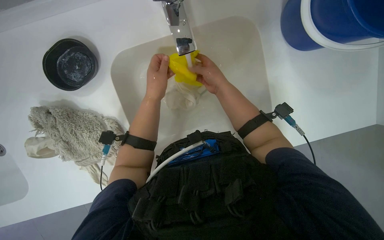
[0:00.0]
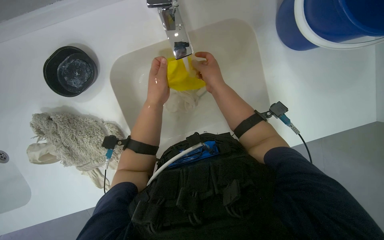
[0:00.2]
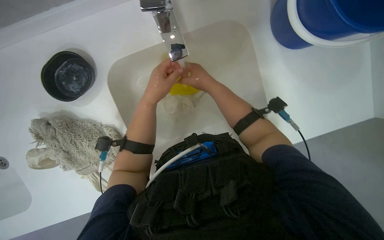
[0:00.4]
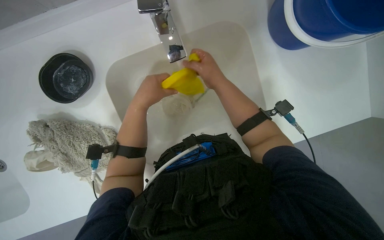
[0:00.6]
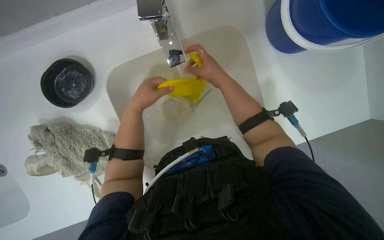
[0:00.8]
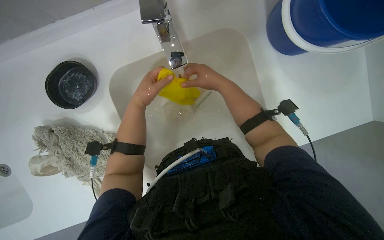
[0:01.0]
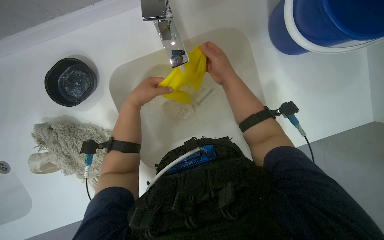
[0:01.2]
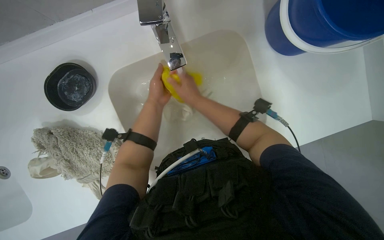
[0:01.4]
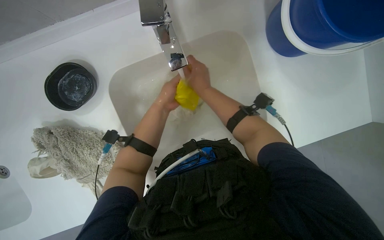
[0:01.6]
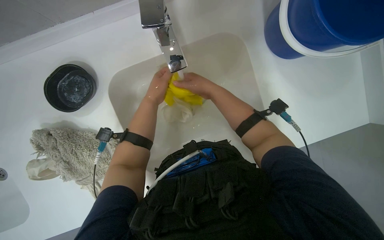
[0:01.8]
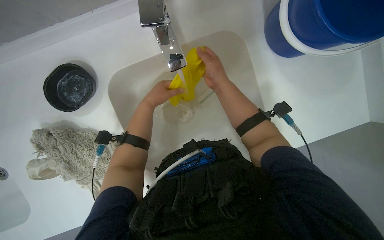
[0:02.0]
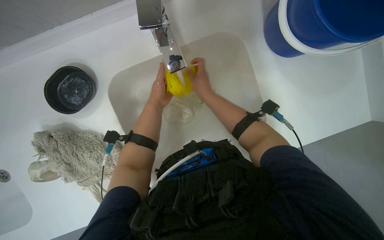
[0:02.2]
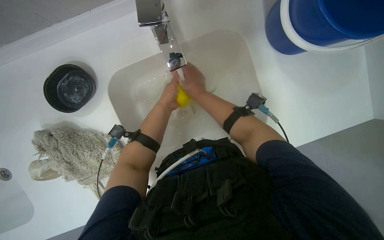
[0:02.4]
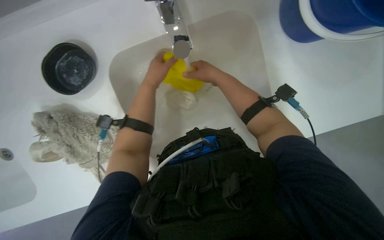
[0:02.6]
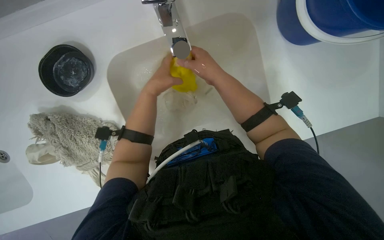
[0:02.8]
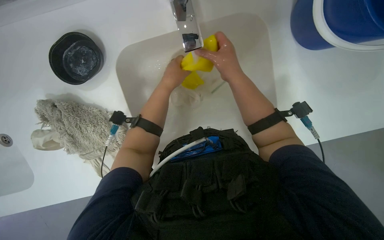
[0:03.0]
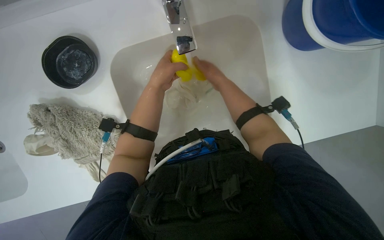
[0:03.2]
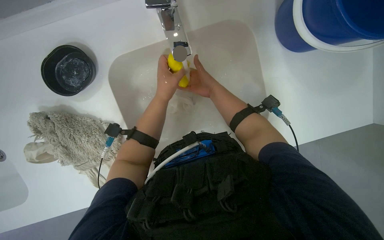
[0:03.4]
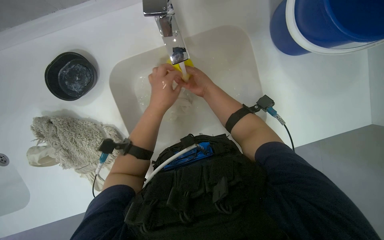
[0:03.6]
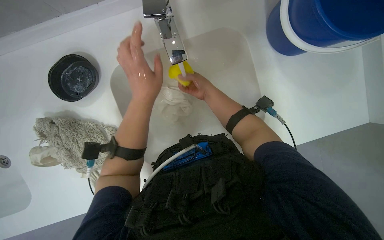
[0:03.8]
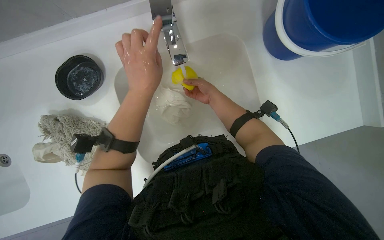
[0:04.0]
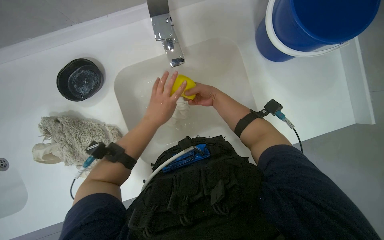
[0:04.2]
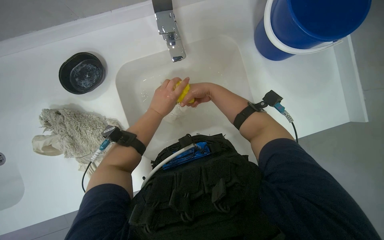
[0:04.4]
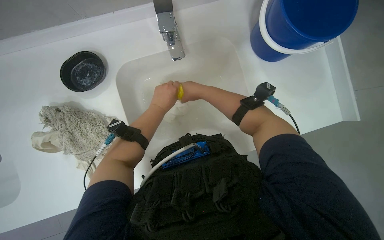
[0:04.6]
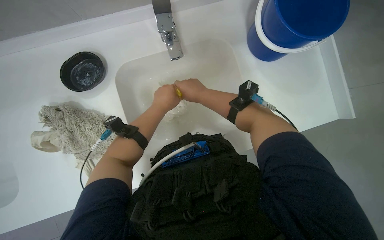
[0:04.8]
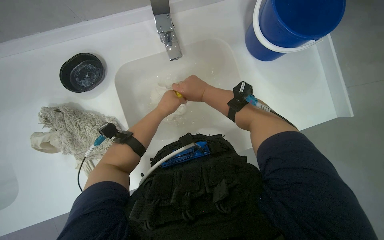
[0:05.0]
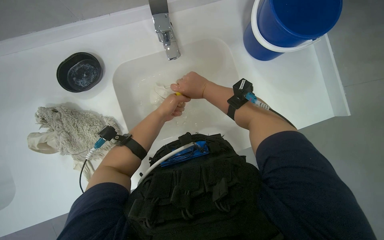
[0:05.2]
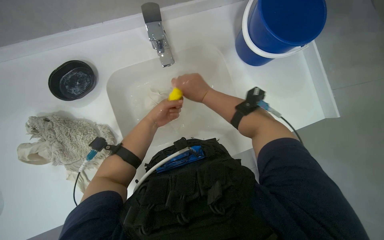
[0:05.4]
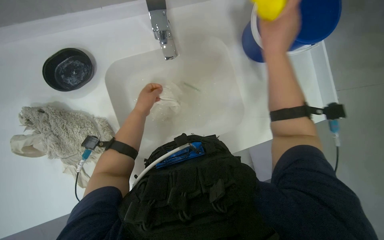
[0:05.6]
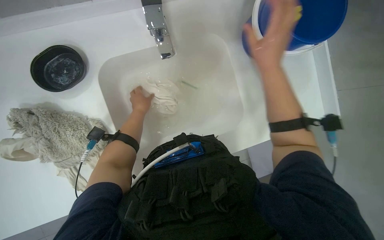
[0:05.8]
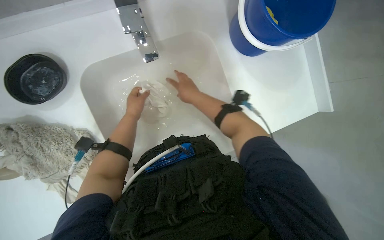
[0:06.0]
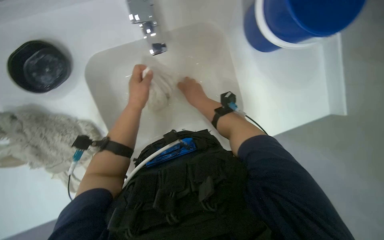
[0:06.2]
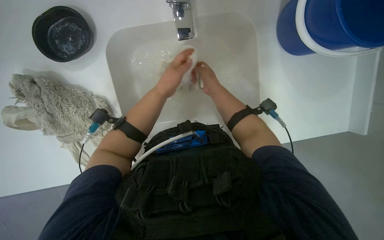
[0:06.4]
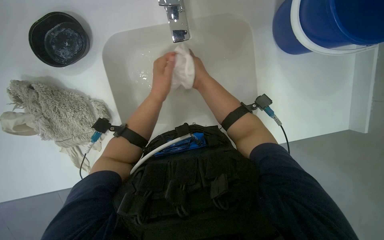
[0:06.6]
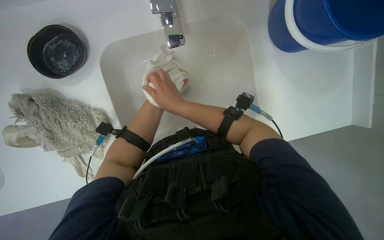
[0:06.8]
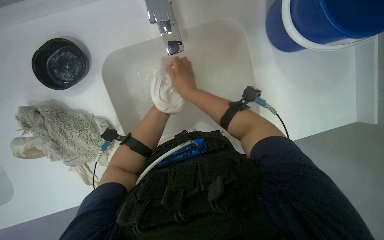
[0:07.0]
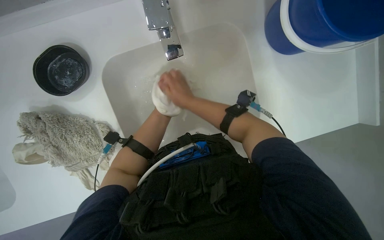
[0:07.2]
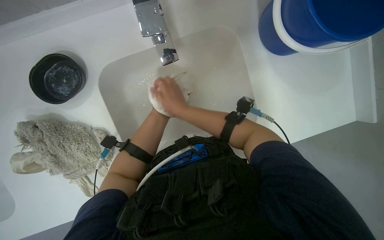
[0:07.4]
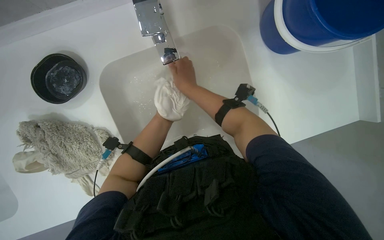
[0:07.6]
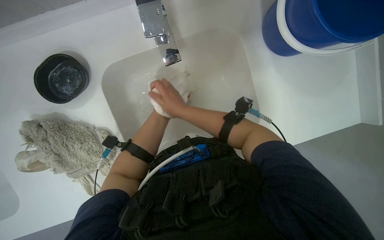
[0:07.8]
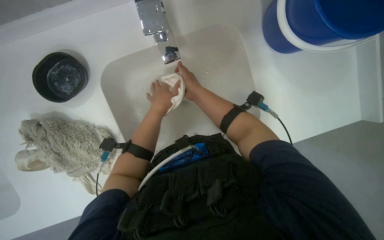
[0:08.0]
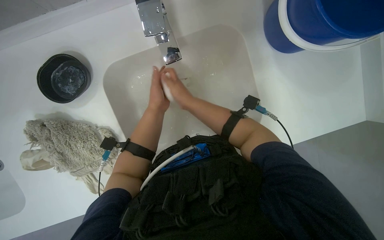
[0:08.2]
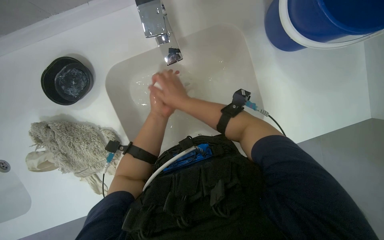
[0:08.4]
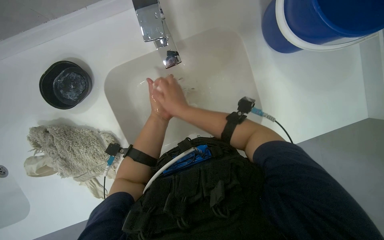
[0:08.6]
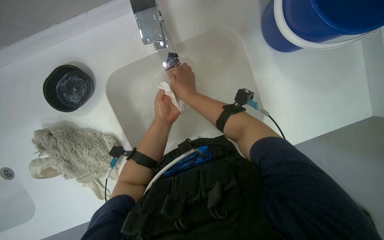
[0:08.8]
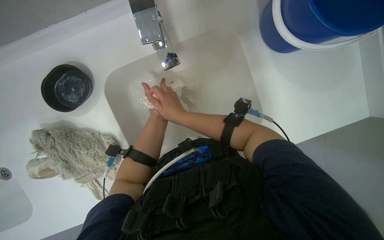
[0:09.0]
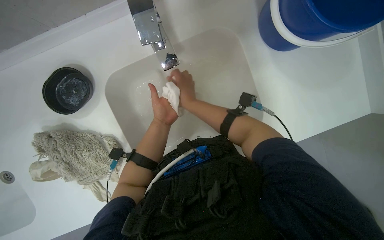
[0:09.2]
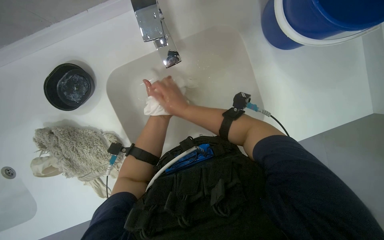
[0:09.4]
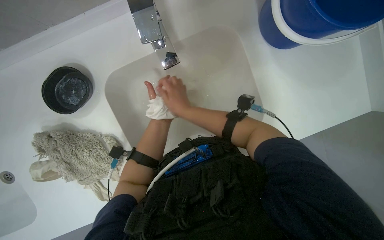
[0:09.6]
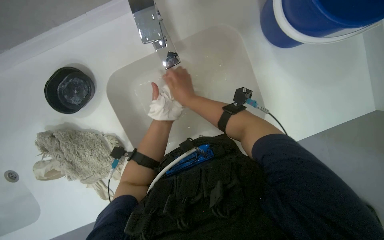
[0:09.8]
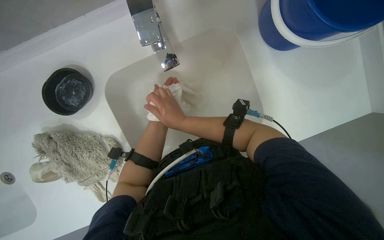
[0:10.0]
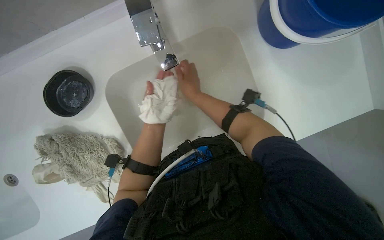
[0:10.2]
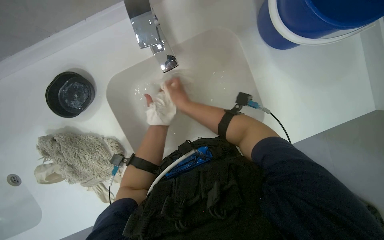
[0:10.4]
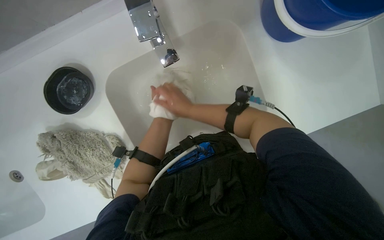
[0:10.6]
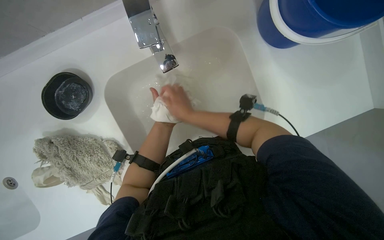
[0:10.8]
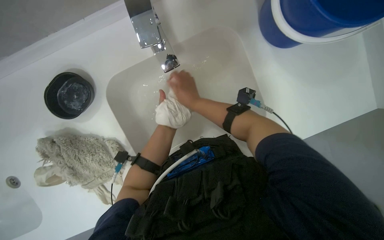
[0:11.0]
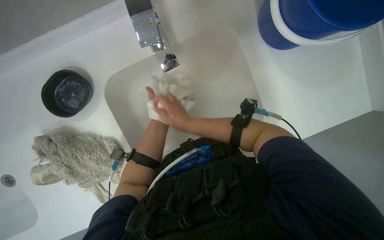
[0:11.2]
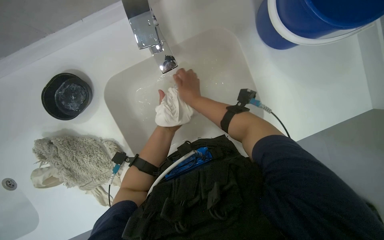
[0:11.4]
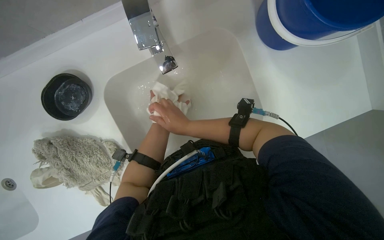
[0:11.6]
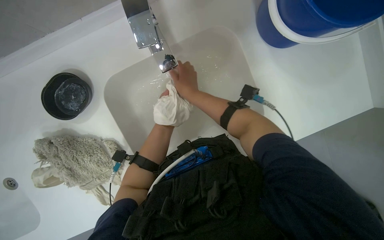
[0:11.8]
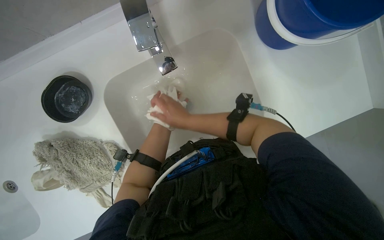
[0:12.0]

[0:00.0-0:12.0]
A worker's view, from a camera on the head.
Job: preparing cleaning supplies.
The whole recording: Washing cleaning cloths and sponges. The worker washes a yellow sponge and a white cloth under the running water in the sink.
0:01.6 to 0:03.0: The hands are busy where they are.
0:04.4 to 0:06.0: The left hand goes roughly 10 cm farther from the camera.
0:09.0 to 0:10.4: The hands make small movements and keep their place.

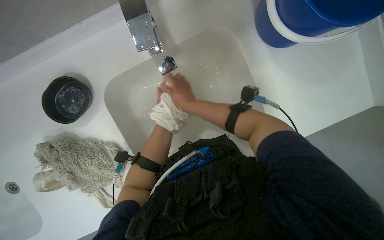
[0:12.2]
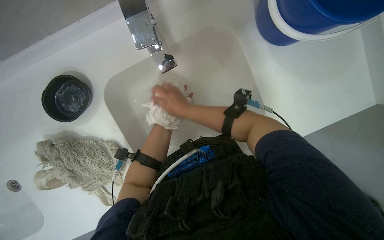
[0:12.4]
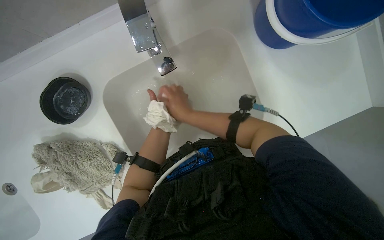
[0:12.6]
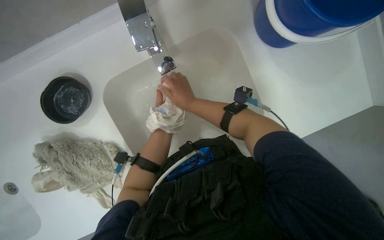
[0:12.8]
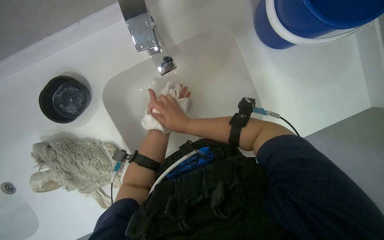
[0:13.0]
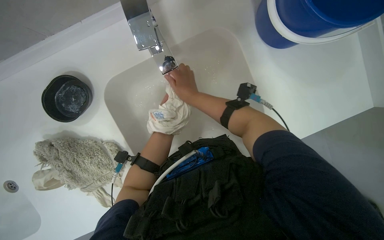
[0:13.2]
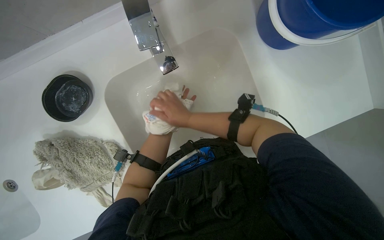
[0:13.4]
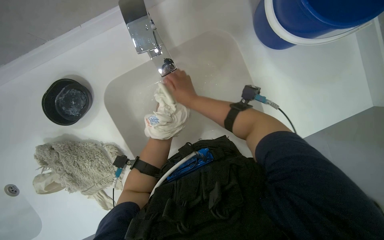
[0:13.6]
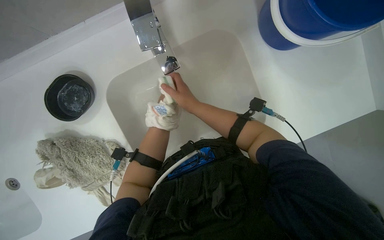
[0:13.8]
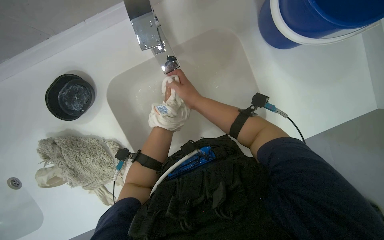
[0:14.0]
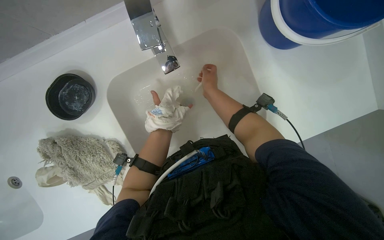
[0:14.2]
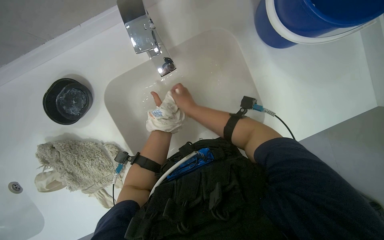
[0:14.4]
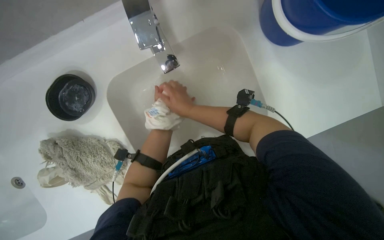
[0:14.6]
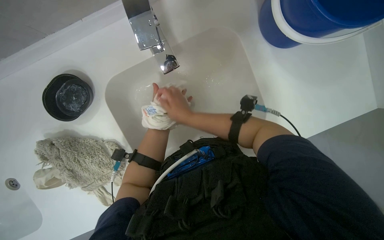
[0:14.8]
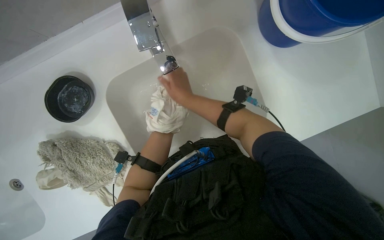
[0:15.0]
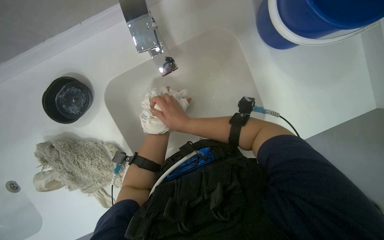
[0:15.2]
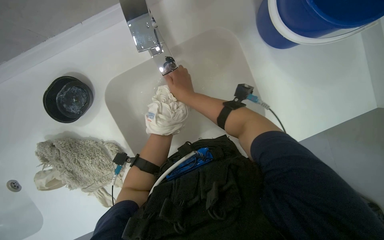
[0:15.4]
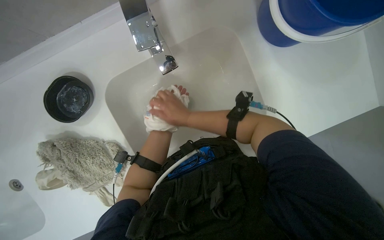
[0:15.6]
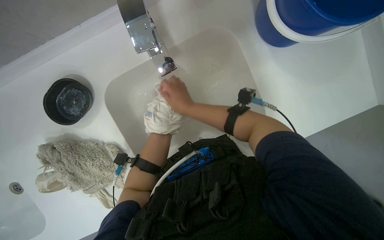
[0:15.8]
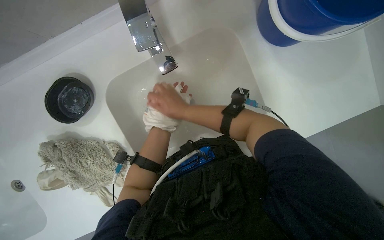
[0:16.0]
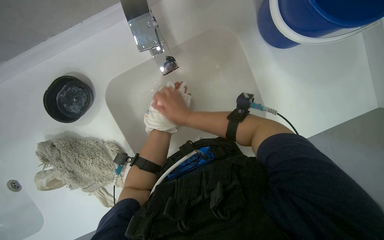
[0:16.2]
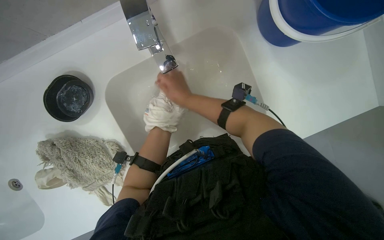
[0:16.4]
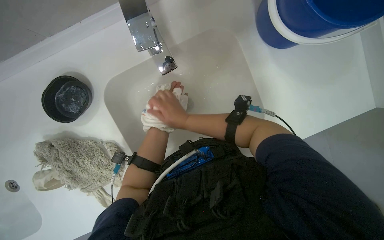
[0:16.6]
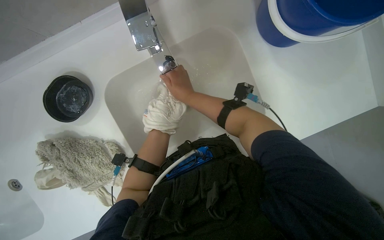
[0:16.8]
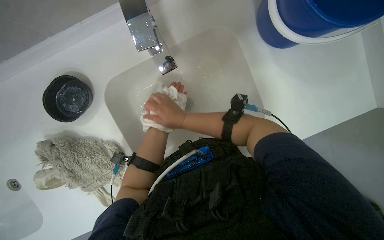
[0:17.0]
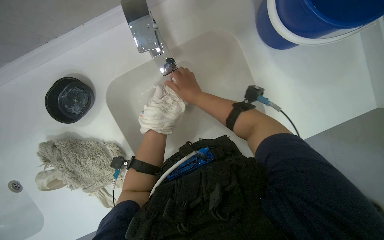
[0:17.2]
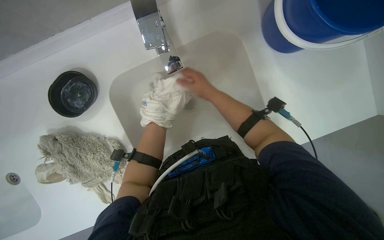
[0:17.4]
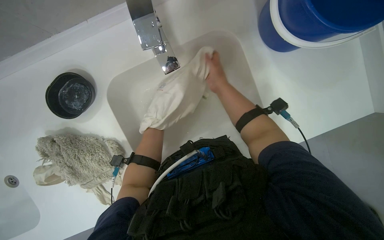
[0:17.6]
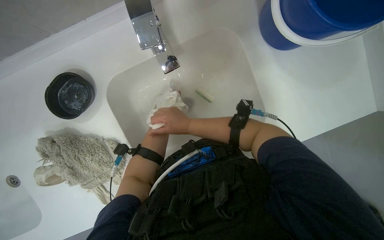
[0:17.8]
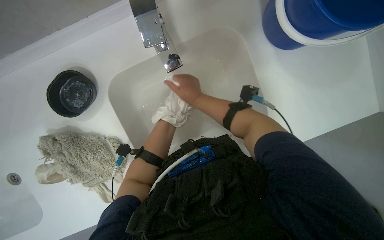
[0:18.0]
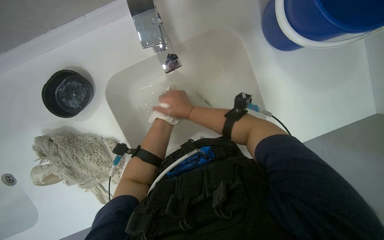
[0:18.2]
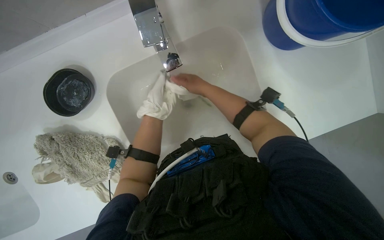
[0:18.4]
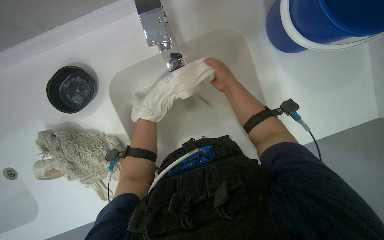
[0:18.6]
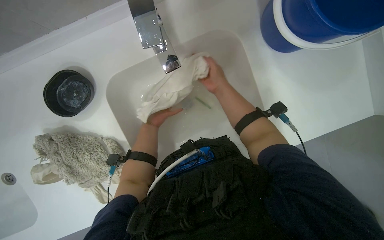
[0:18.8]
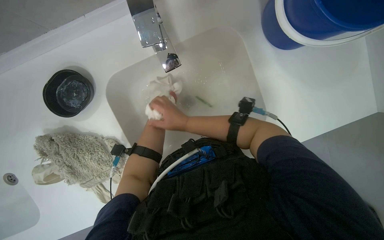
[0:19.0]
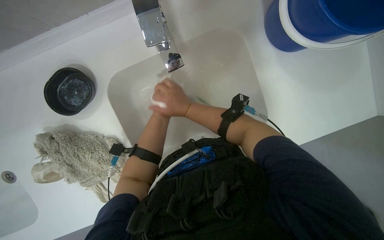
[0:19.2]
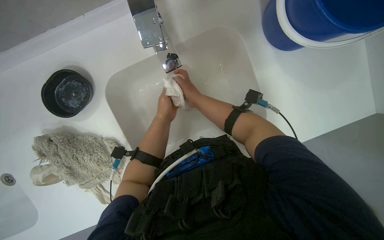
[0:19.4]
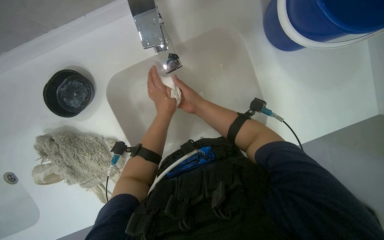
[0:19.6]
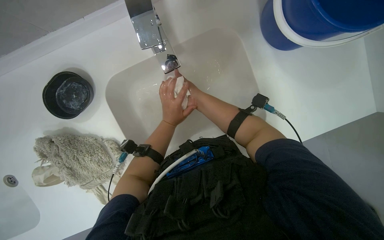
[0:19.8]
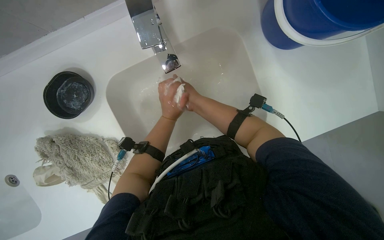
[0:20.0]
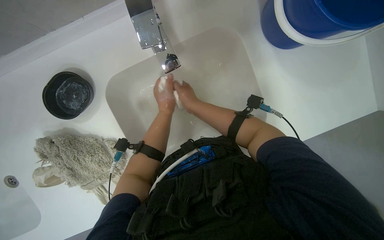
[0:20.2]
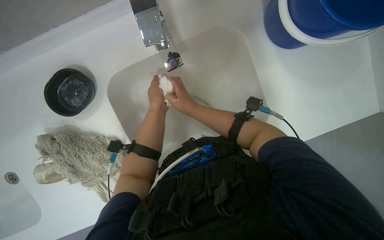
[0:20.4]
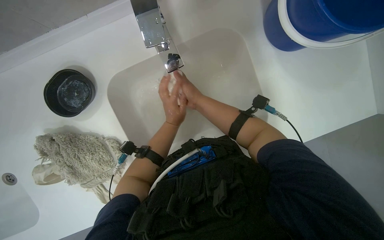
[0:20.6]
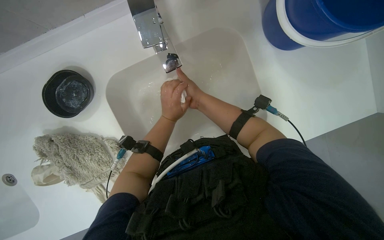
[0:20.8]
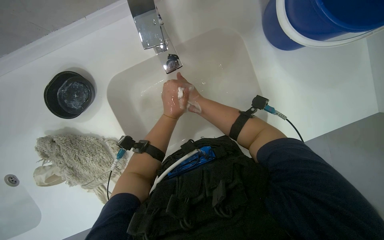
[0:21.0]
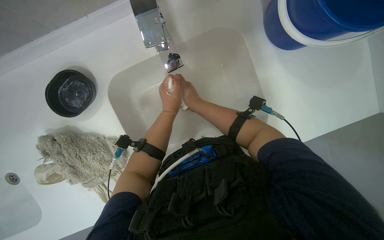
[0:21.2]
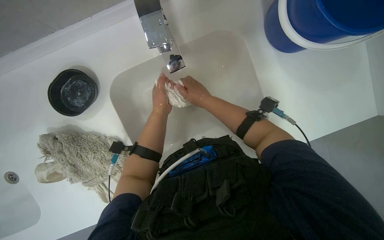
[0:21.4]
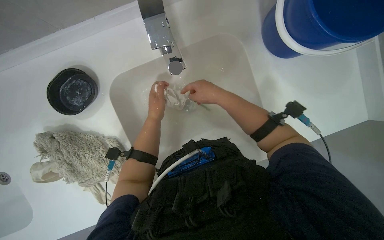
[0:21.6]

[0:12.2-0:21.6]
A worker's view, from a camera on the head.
Job: preparing cleaning supplies.
The whole recording: Washing cleaning cloths and sponges. The worker washes a yellow sponge and a white cloth under the running water in the sink.
0:17.0 to 0:18.4: The right hand shifts approximately 10 cm up the picture.
